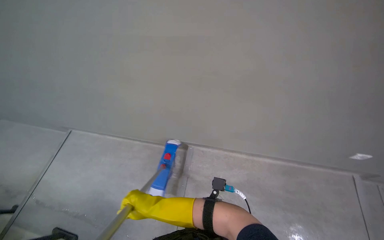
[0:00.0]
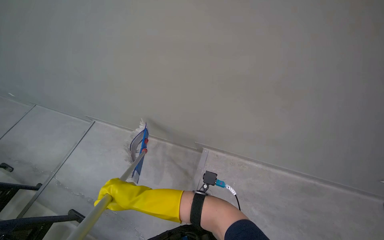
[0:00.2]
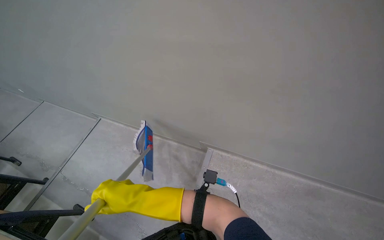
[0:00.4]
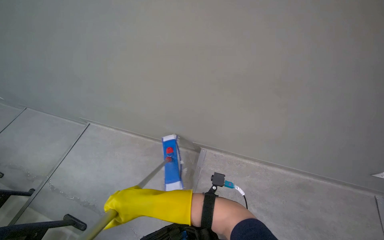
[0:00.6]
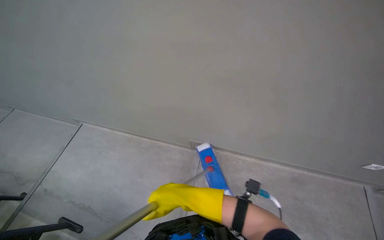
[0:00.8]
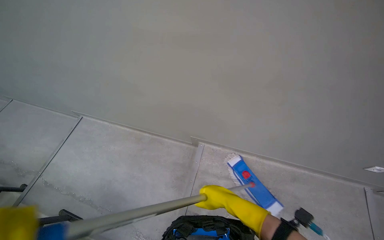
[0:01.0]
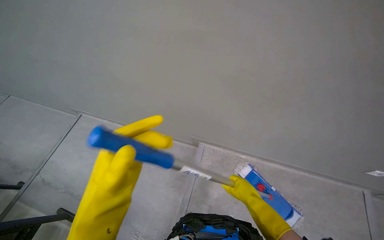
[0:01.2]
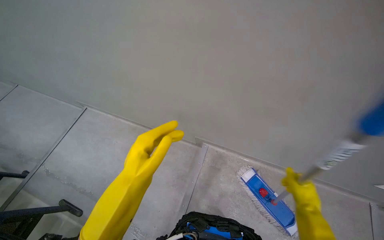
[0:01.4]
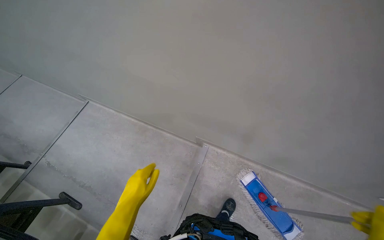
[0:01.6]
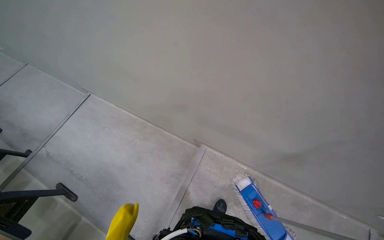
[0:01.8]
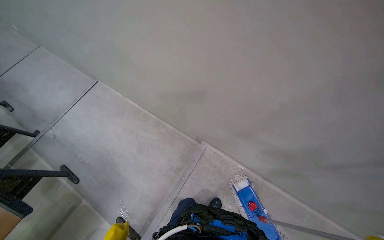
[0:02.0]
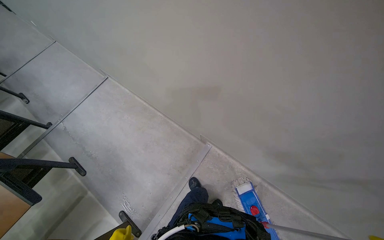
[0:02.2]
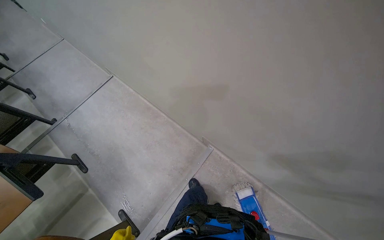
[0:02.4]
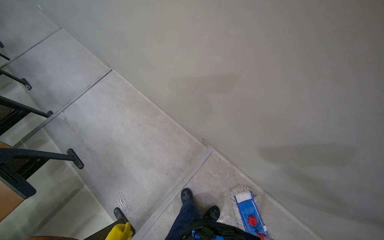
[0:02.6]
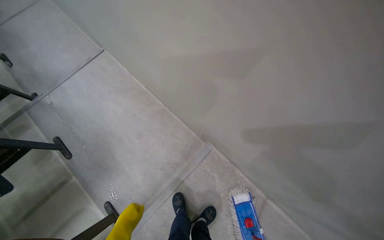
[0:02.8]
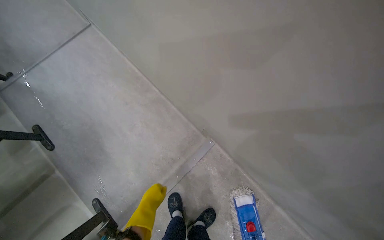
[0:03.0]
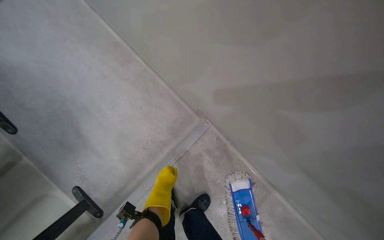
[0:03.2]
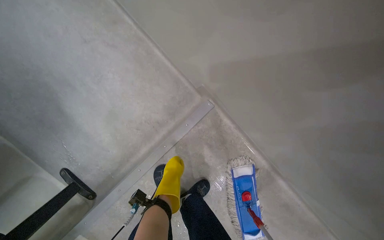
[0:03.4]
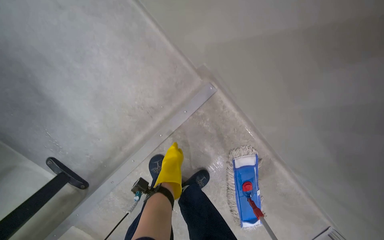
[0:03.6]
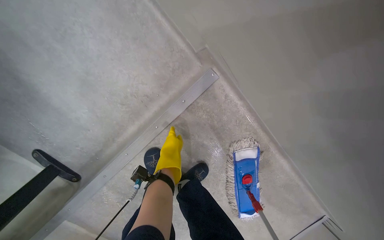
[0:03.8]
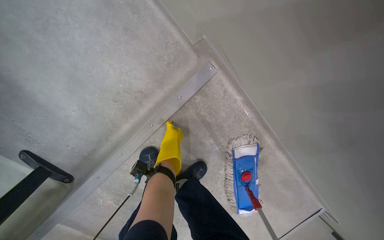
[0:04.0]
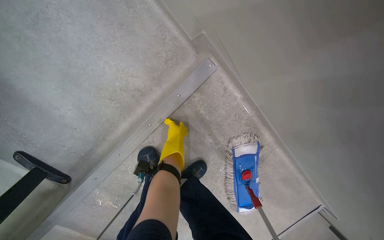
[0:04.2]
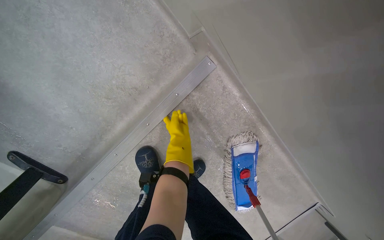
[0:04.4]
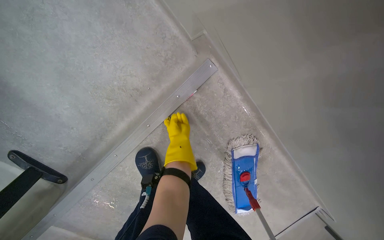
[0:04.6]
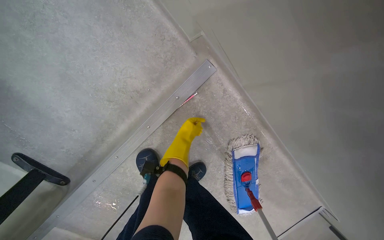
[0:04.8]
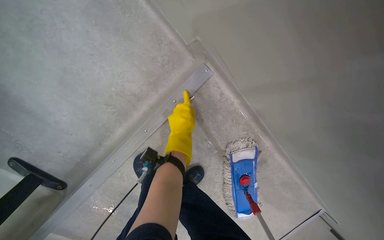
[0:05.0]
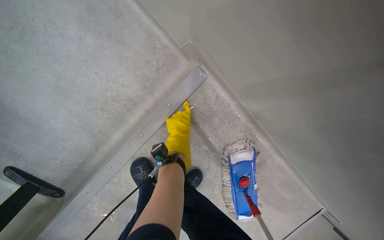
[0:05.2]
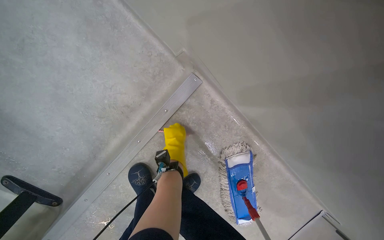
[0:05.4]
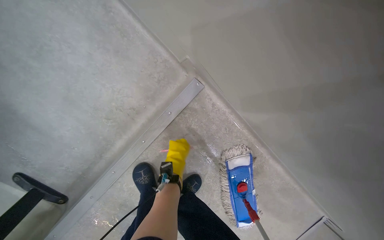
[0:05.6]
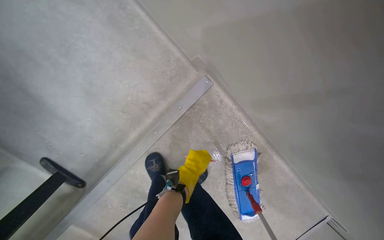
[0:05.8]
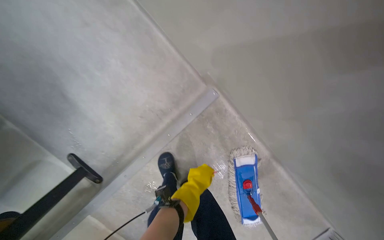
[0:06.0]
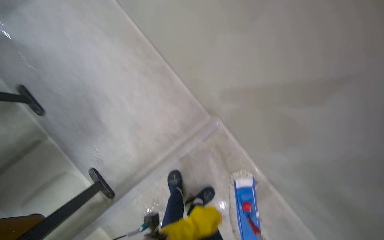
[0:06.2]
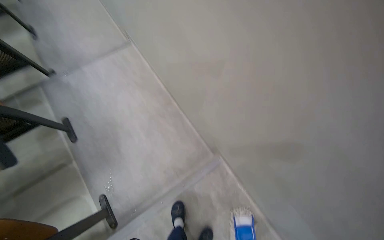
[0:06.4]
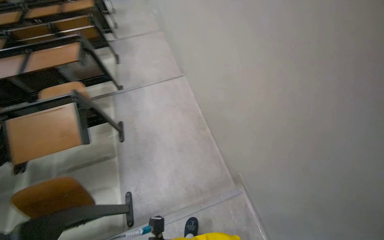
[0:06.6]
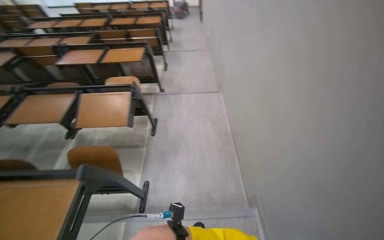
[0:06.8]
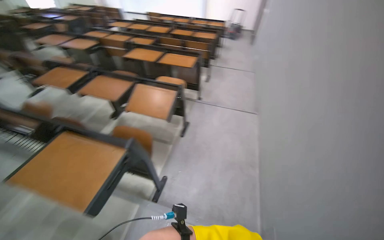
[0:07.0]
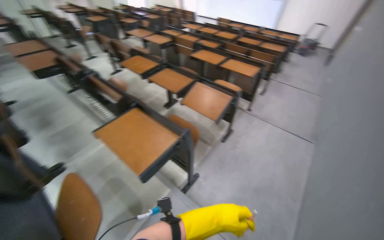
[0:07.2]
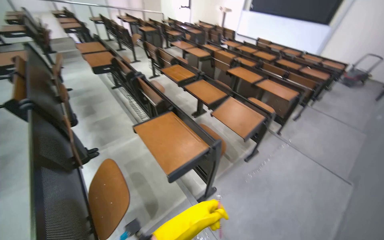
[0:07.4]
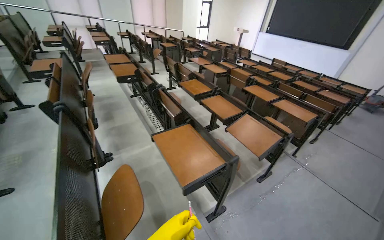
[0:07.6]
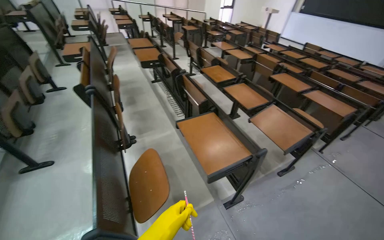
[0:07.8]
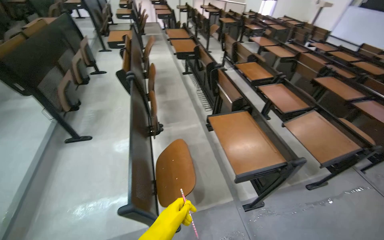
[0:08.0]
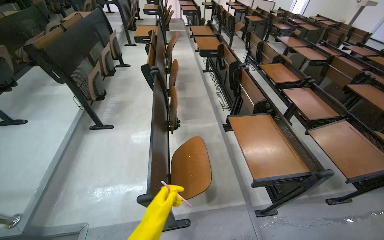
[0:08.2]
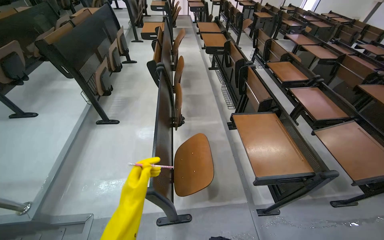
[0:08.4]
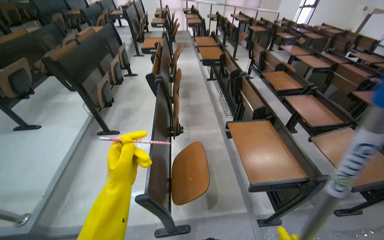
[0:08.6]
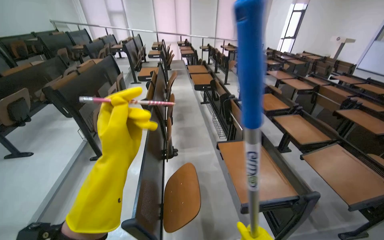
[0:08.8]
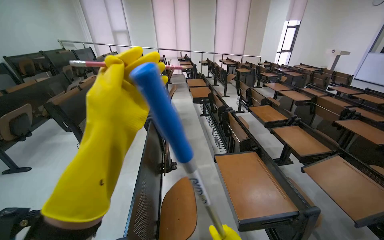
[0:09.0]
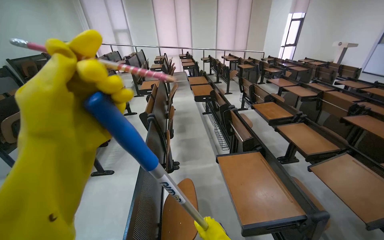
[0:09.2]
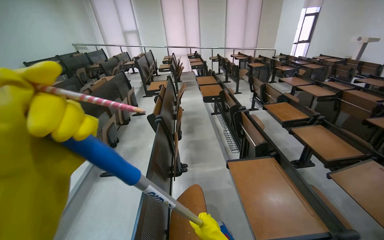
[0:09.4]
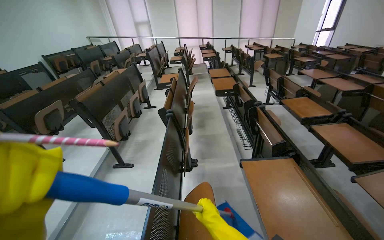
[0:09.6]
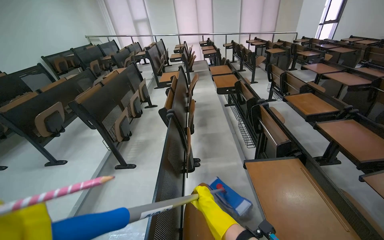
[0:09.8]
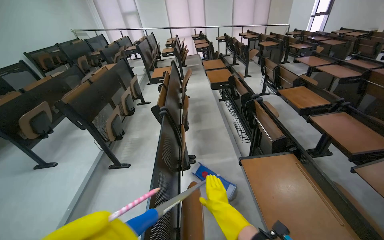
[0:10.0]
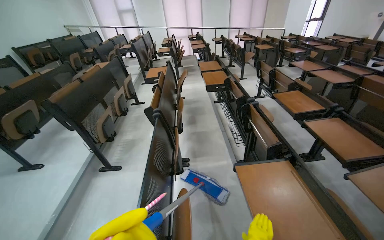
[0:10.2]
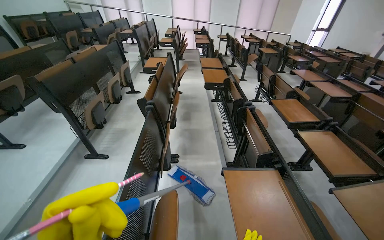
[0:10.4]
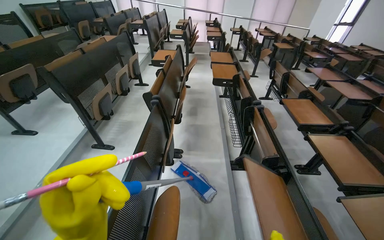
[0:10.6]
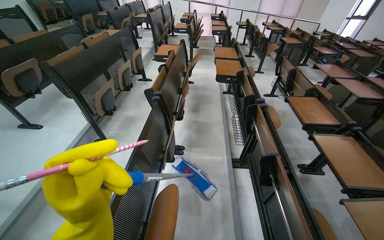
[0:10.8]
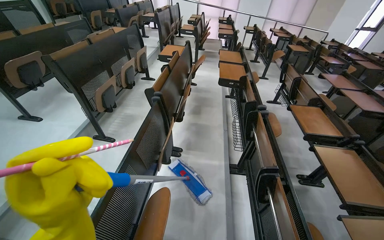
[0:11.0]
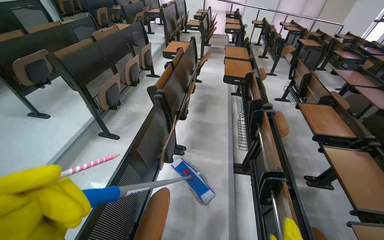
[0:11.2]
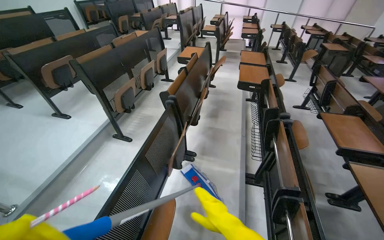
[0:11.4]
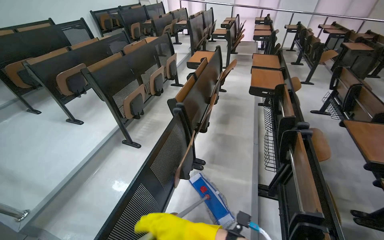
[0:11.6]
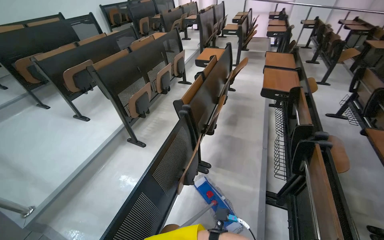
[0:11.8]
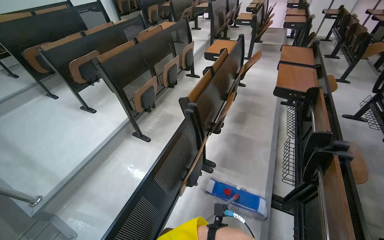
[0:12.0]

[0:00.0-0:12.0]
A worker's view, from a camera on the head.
Job: mopping floor.
The whole recording: Mopping lecture hall floor. The worker mops the floor of the lecture hall, moving the mop through the aisles between seats.
0:01.6 to 0:03.0: The camera pitches downward, by about 15 degrees.
0:03.0 to 0:04.4: The head travels roughly 60 cm. The view tips downward by roughly 35 degrees.
0:04.4 to 0:06.0: The left hand goes some 15 cm down the picture.
0:06.0 to 0:07.6: The wearer moves about 1 m. The wearer's head swings about 100 degrees to the left. The view tips upward by some 65 degrees.
0:07.6 to 0:09.0: The wearer looks about 25 degrees further to the left.
0:10.4 to 0:12.0: The head rotates about 25 degrees to the left.

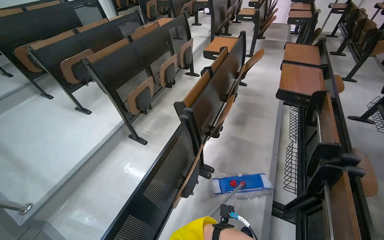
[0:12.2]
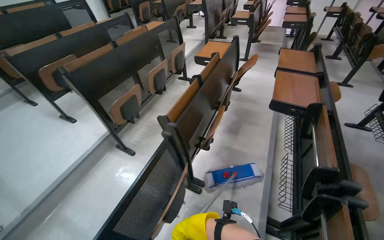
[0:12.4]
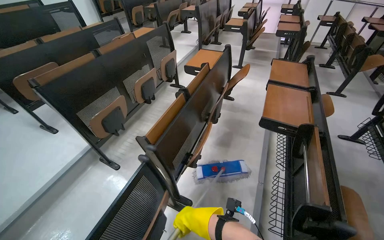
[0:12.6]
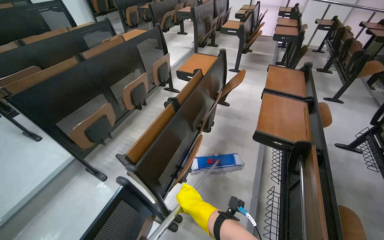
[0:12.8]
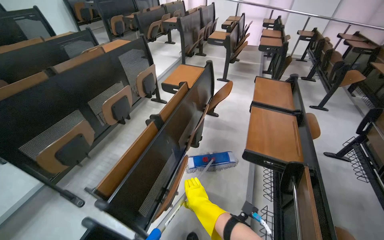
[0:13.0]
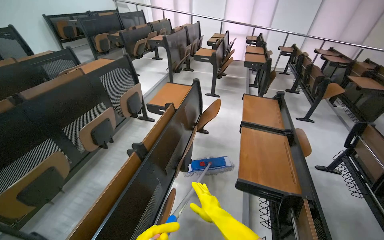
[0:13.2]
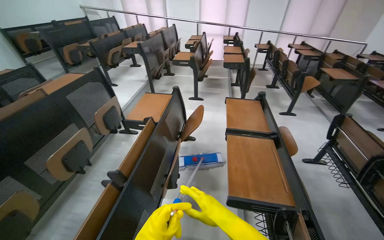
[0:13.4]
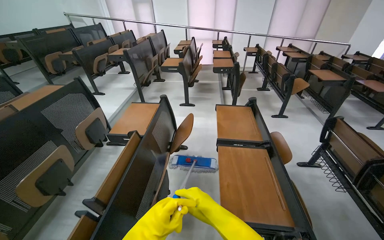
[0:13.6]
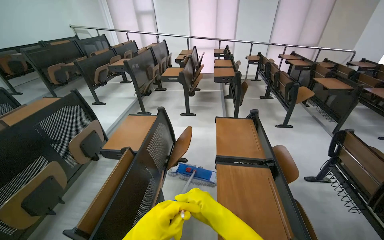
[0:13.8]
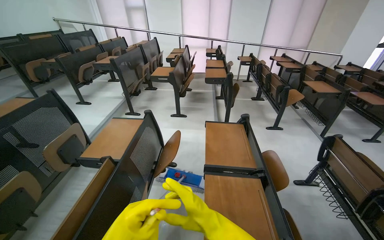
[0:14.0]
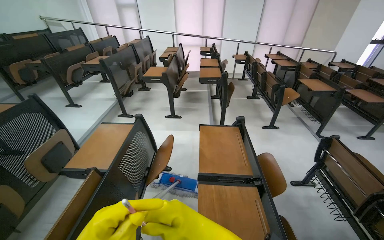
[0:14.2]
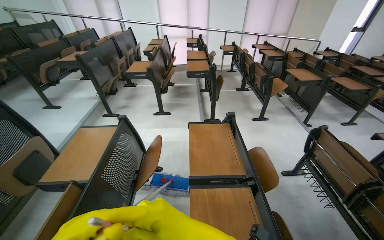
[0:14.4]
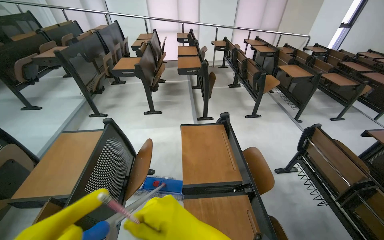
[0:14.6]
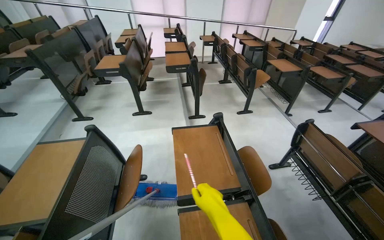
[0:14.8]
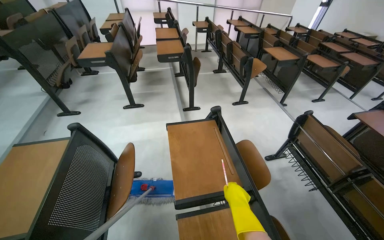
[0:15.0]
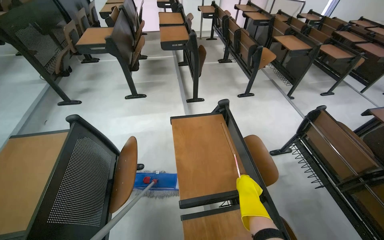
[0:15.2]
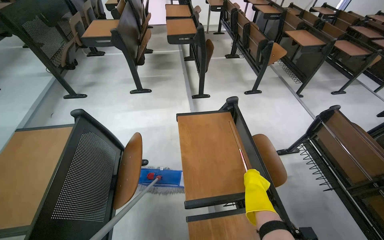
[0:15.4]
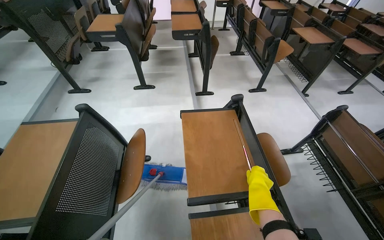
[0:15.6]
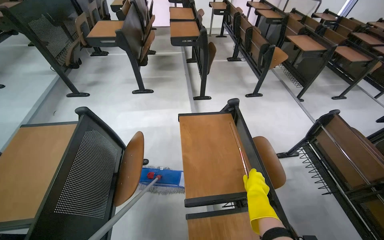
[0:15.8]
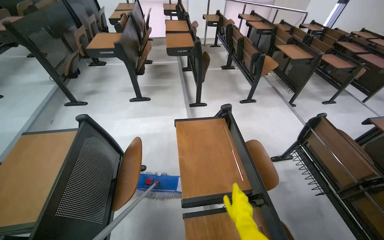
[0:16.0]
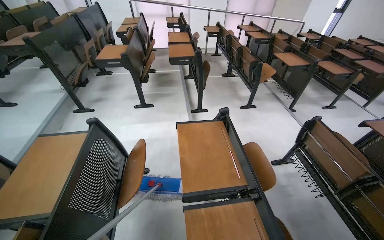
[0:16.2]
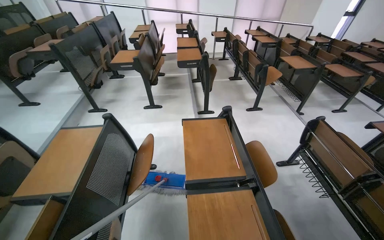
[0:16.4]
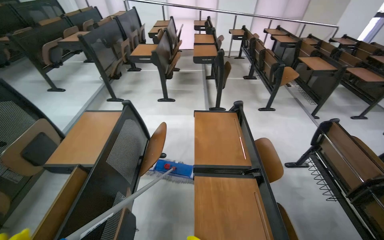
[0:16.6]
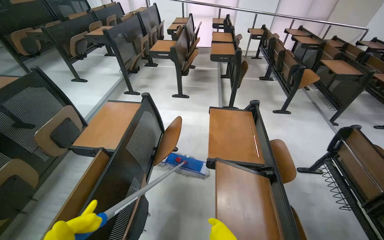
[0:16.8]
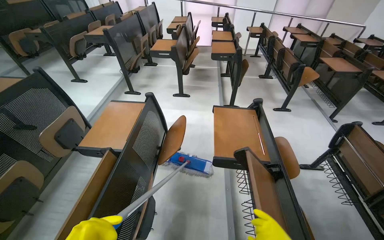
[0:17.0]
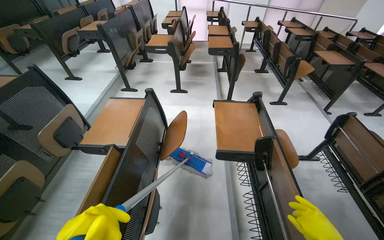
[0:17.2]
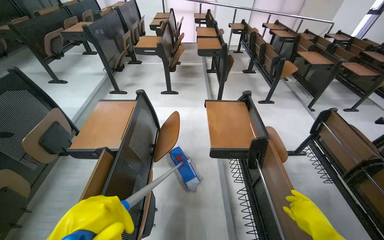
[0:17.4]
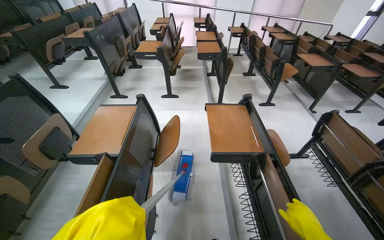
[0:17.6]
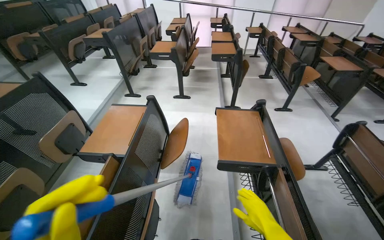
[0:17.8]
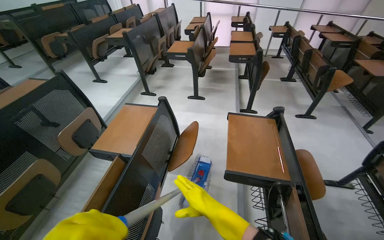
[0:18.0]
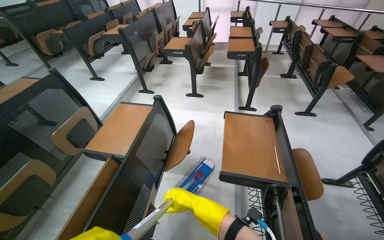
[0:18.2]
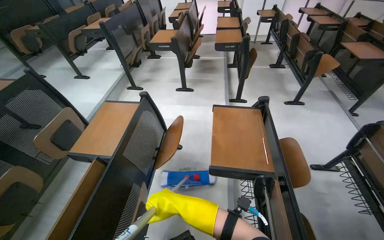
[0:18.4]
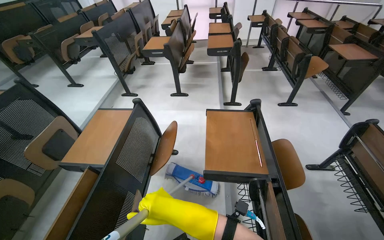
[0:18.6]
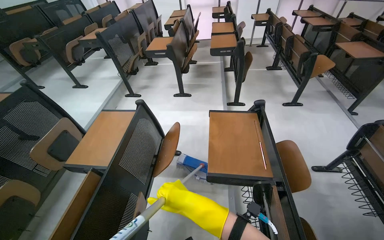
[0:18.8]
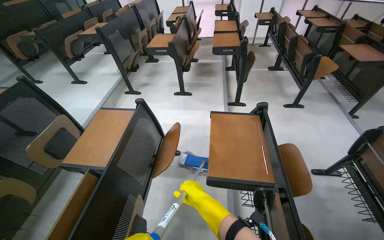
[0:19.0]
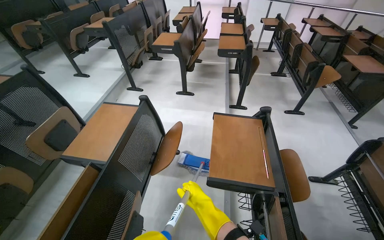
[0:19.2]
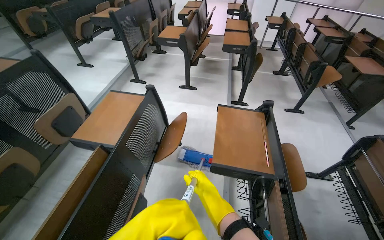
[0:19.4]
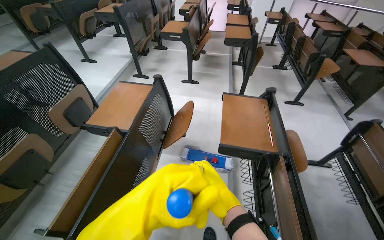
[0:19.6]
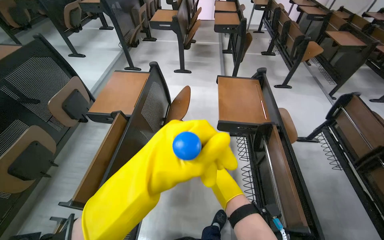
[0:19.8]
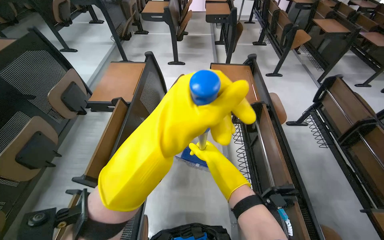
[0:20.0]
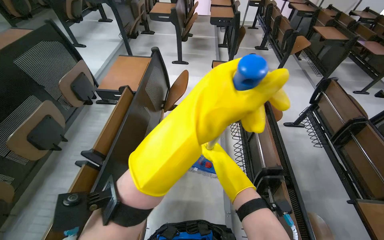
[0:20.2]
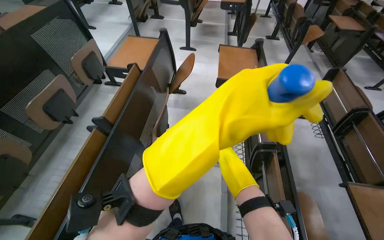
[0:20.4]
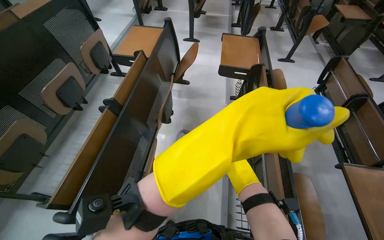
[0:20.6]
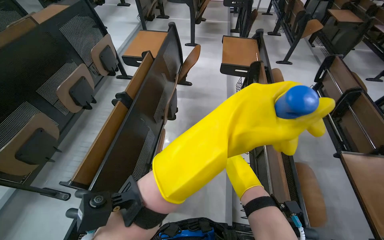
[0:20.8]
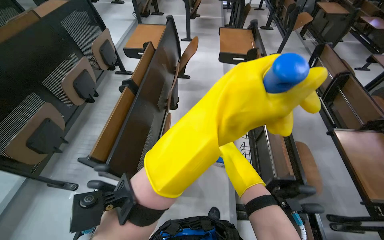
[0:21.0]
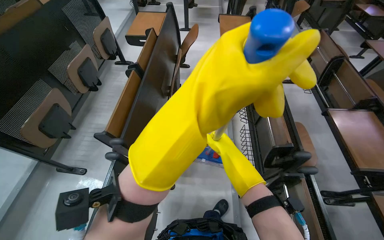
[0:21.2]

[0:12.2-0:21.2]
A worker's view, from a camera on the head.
Job: mopping floor.
The whole recording: Mopping lecture hall floor. The worker mops the floor of the lecture hall, moving the mop through the aisles between seats.
0:12.2 to 0:13.8: The camera travels some 1 m. The head turns to the right by some 20 degrees. The wearer looks approximately 10 degrees further upward.
0:13.8 to 0:15.2: The camera travels some 60 cm. The camera is aimed about 15 degrees further to the right. The camera pitches downward, by roughly 15 degrees.
0:18.2 to 0:19.8: The right hand goes about 25 cm nearer to the camera.
0:19.8 to 0:21.2: The camera travels about 80 cm.
